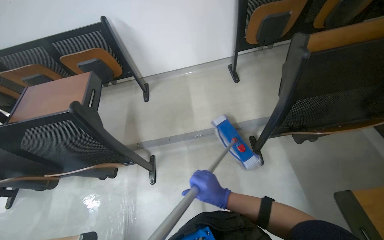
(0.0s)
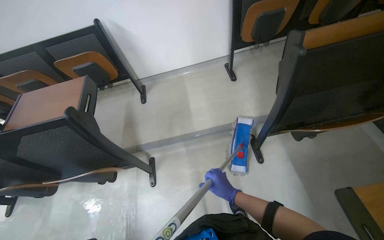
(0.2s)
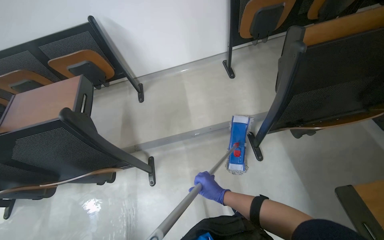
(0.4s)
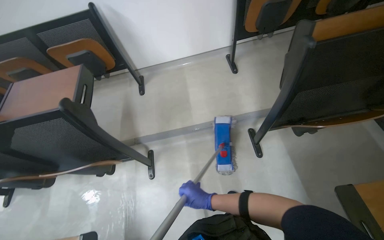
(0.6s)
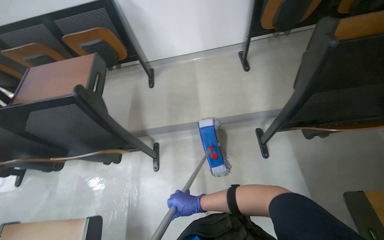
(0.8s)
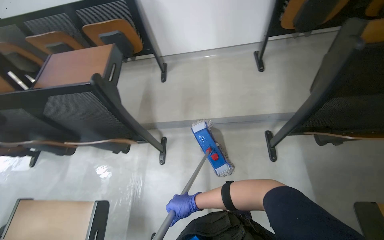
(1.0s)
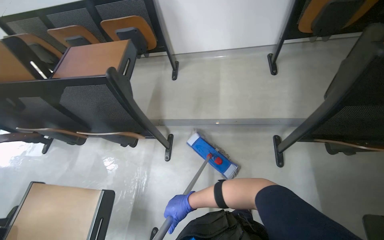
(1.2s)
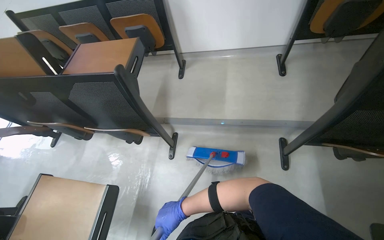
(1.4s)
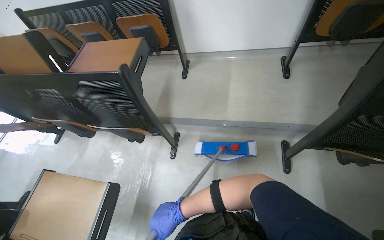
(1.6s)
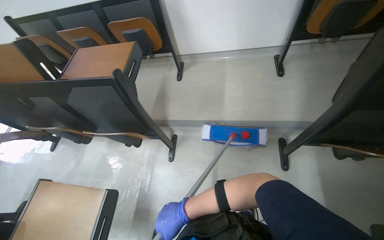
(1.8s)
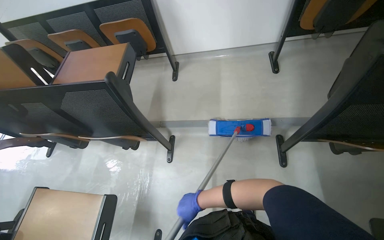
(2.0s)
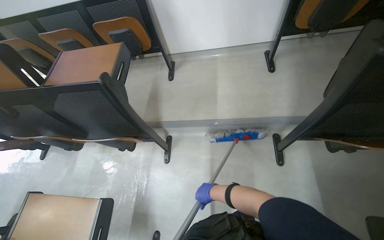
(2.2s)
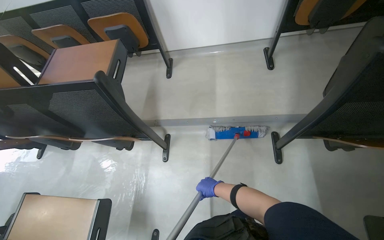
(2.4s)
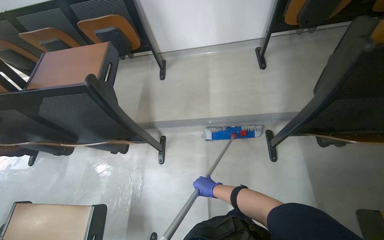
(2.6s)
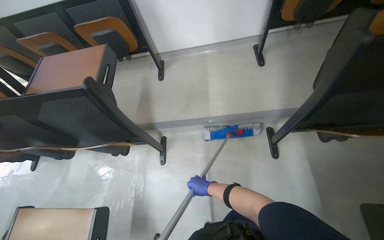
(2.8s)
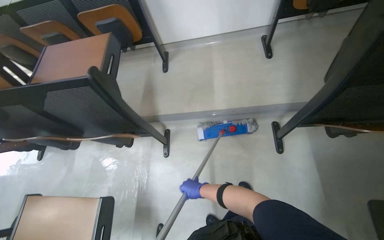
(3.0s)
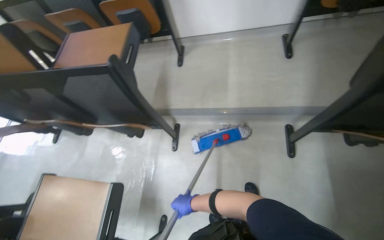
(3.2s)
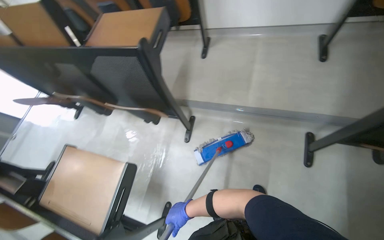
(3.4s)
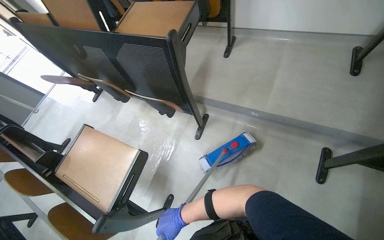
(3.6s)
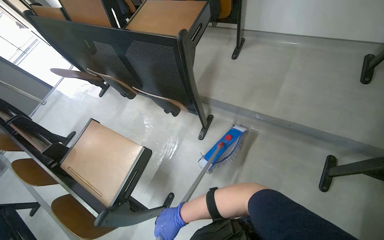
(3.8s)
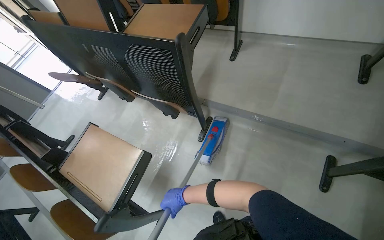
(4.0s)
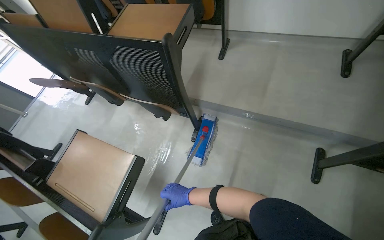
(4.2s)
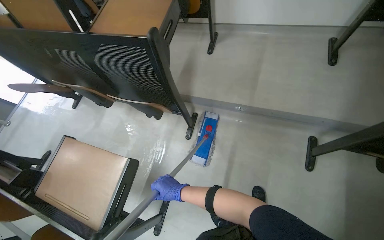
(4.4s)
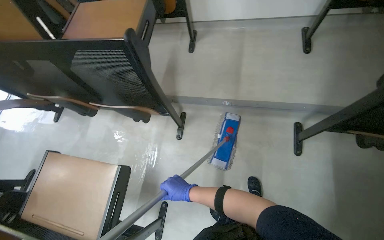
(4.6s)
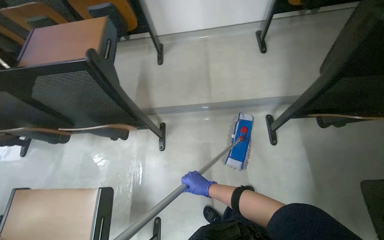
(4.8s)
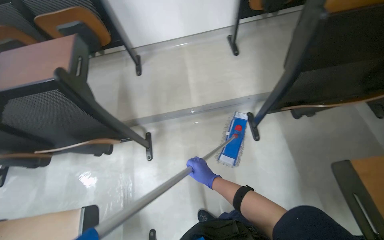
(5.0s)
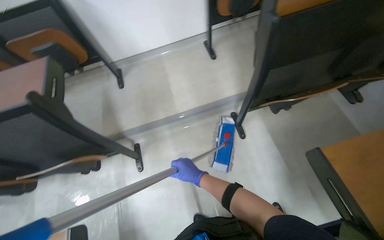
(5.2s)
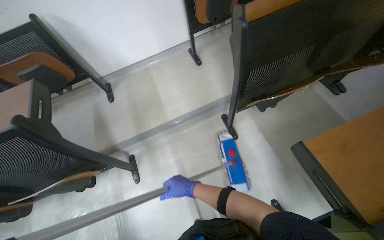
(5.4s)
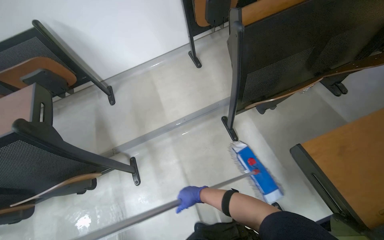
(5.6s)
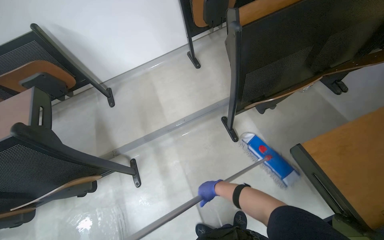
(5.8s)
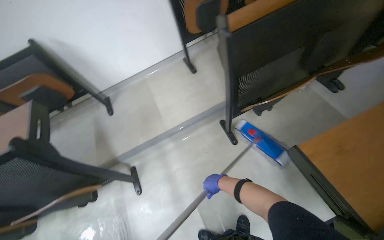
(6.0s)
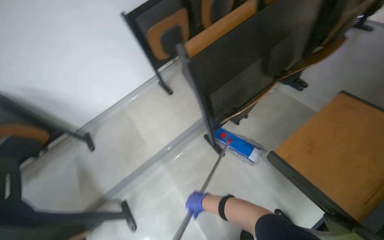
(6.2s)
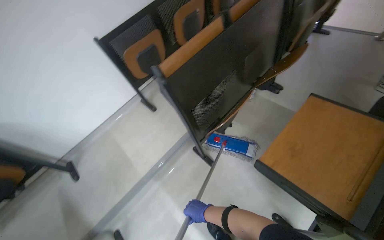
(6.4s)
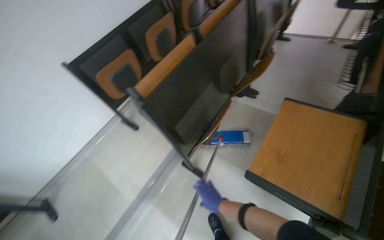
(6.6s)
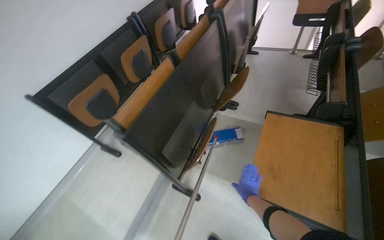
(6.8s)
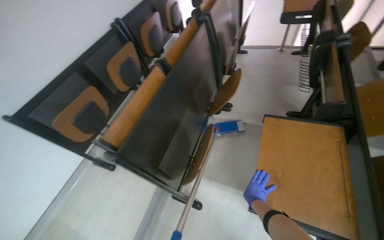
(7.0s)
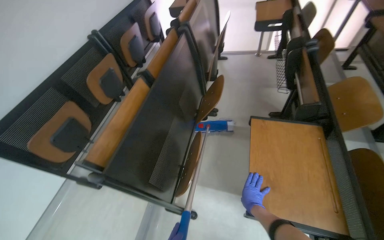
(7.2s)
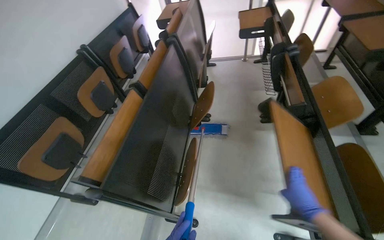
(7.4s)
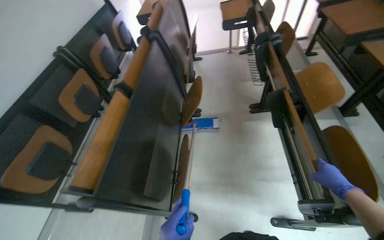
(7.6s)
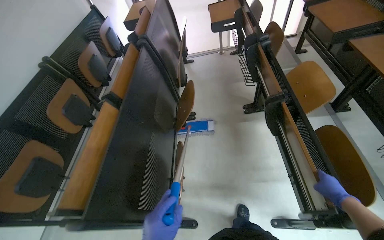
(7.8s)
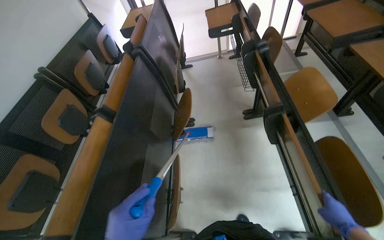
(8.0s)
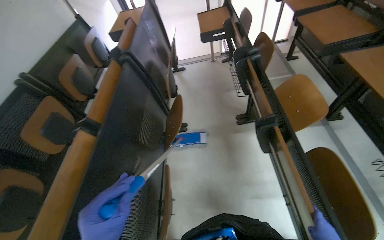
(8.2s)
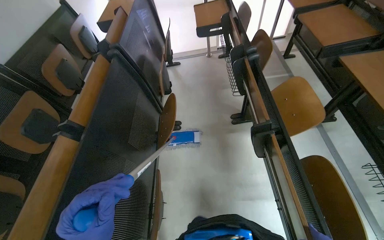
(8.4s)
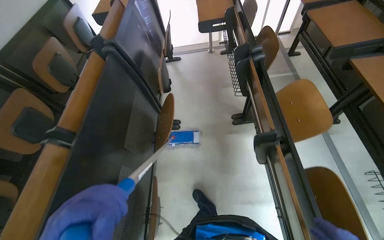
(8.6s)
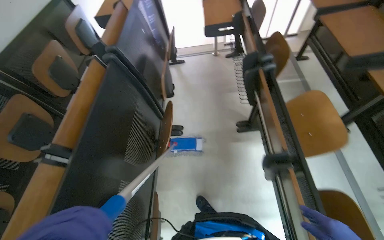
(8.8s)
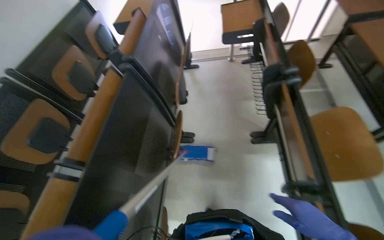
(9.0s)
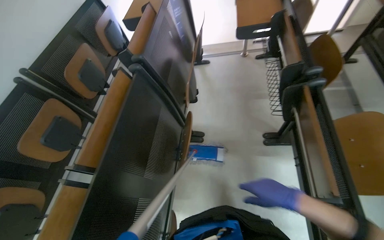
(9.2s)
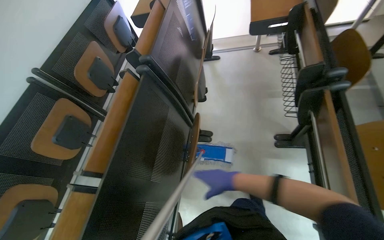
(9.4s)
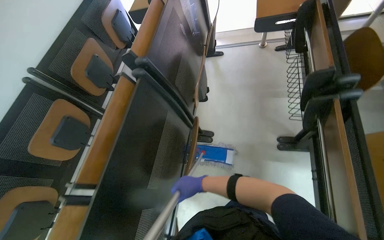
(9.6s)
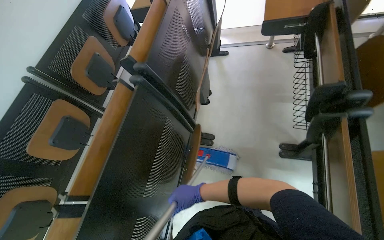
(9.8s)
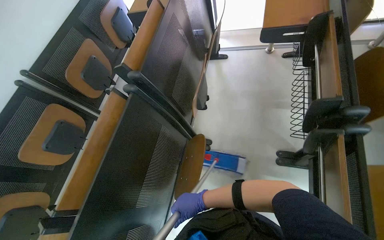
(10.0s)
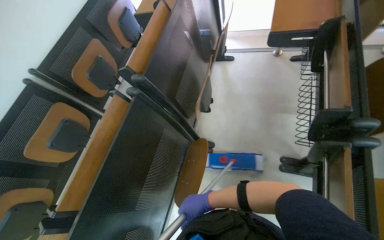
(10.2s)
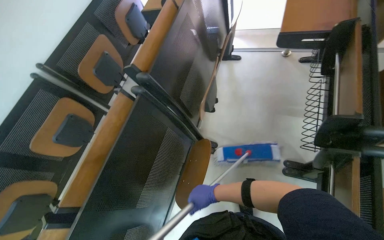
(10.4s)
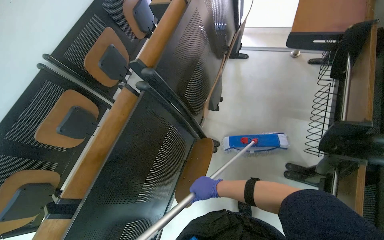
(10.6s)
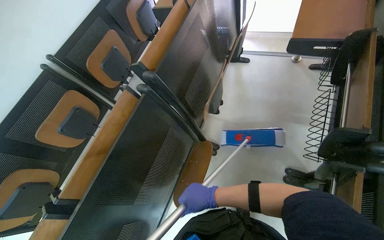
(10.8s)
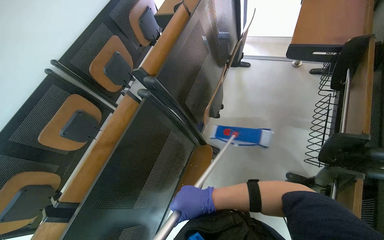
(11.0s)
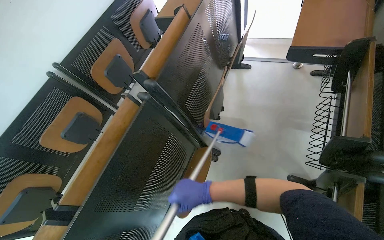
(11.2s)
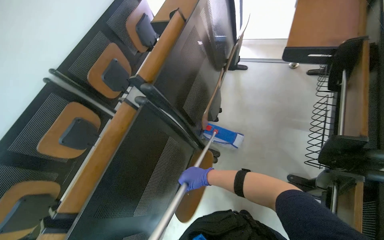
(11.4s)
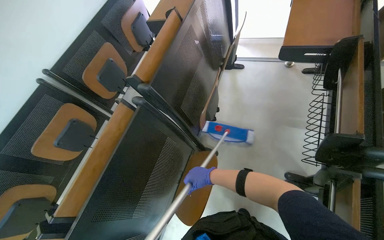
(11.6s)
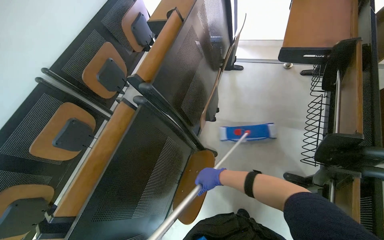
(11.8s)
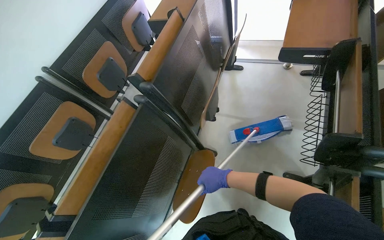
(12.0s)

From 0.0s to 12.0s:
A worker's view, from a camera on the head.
Job: mopping floor.
The whole recording: Mopping lecture hall floor. The worker mops the floor of the lecture hall.
From 0.0s to 1.6s: The right hand heads to the left, covering some 20 cm.
From 1.6s to 3.0s: The right hand travels farther from the camera and to the right by roughly 15 cm.
From 4.4s to 6.0s: The wearer's head swings roughly 40 degrees to the right.
From 6.0s to 7.6s: The head rotates some 60 degrees to the right. The wearer looks about 20 degrees further upward.
From 7.6s to 9.0s: The camera travels about 50 cm.
From 10.4s to 12.0s: The right hand heads up the picture, covering approximately 10 cm.

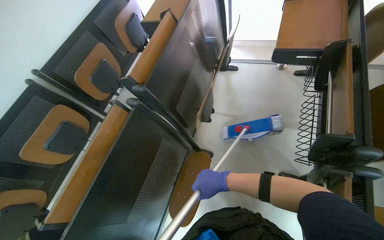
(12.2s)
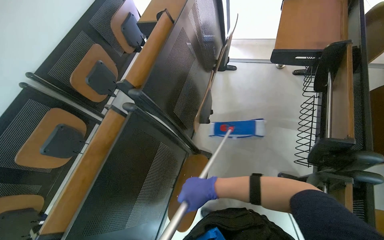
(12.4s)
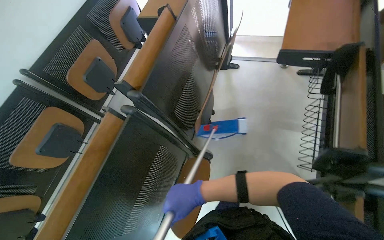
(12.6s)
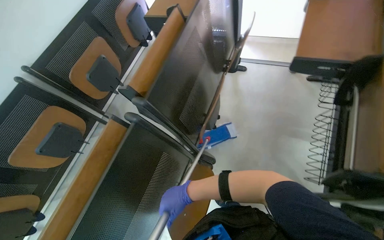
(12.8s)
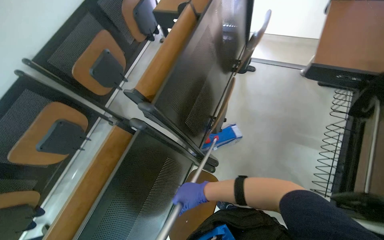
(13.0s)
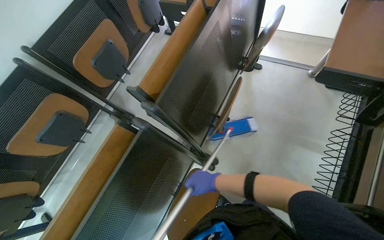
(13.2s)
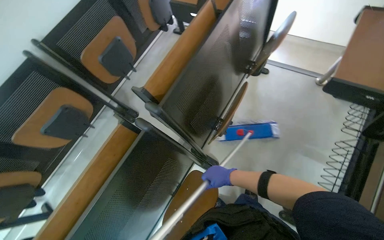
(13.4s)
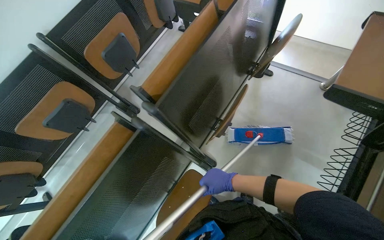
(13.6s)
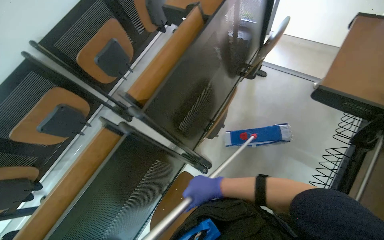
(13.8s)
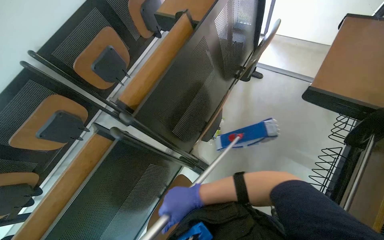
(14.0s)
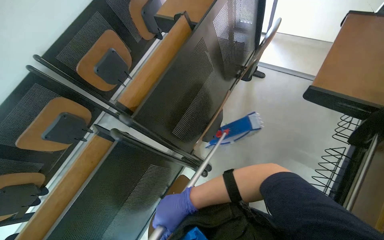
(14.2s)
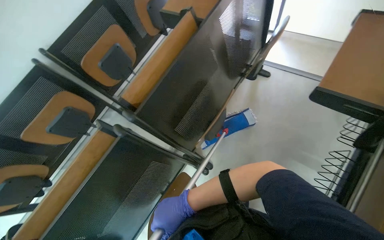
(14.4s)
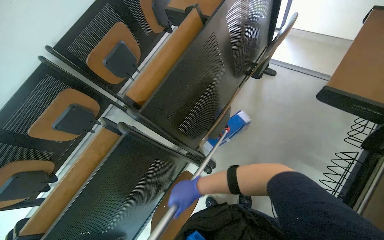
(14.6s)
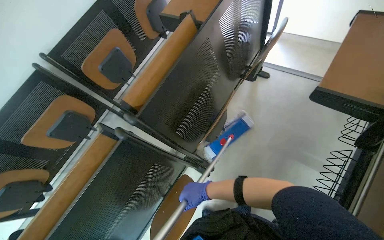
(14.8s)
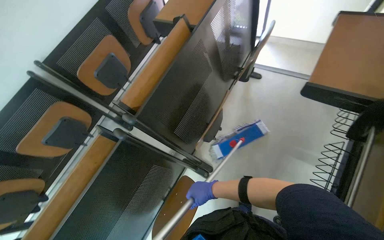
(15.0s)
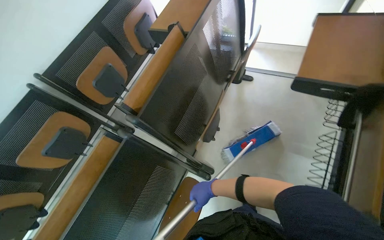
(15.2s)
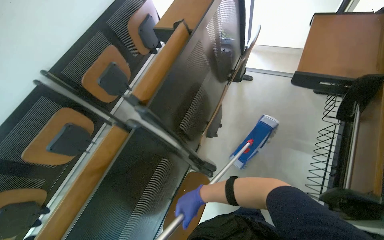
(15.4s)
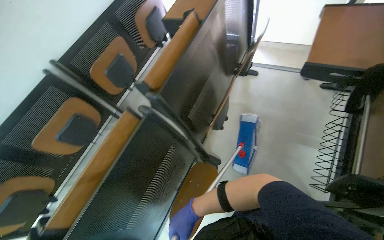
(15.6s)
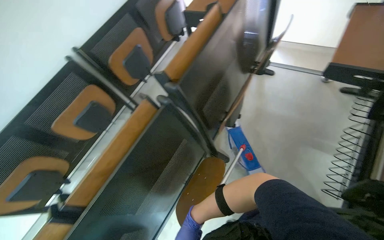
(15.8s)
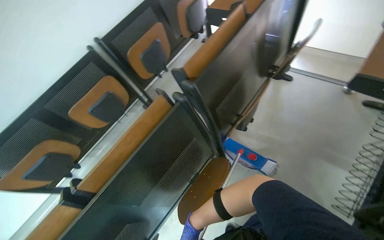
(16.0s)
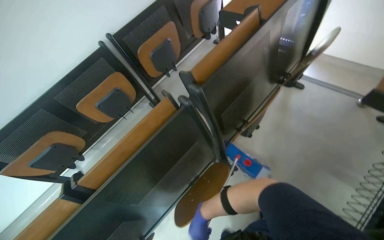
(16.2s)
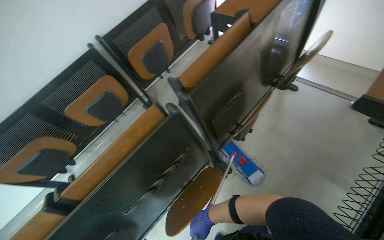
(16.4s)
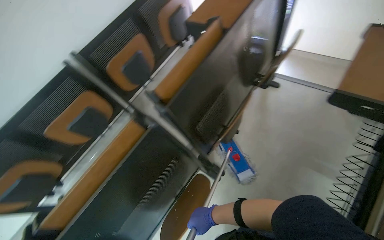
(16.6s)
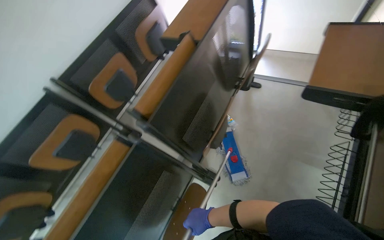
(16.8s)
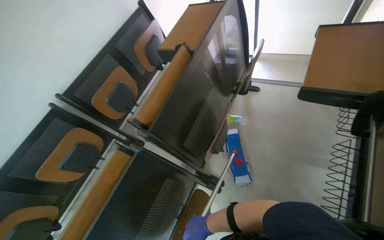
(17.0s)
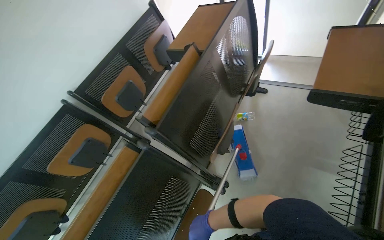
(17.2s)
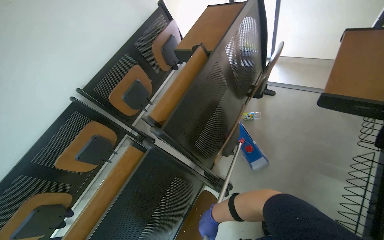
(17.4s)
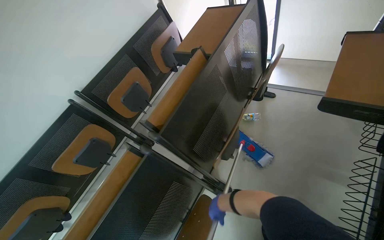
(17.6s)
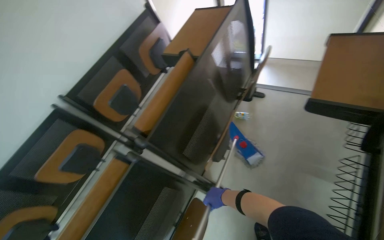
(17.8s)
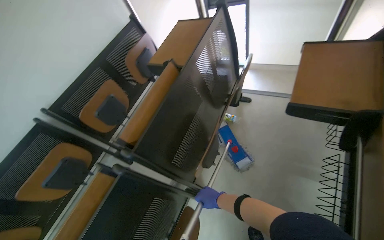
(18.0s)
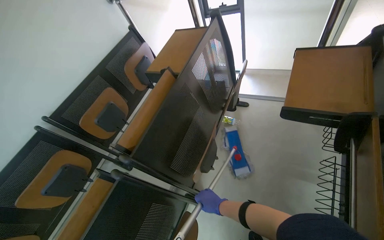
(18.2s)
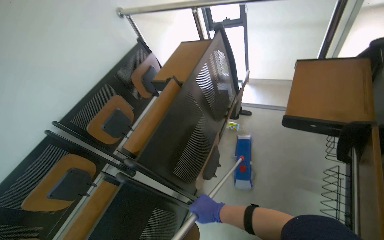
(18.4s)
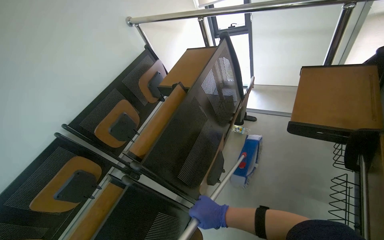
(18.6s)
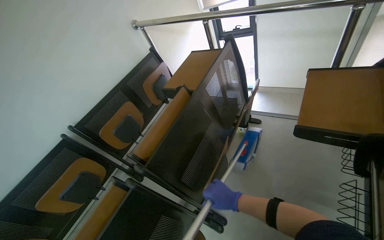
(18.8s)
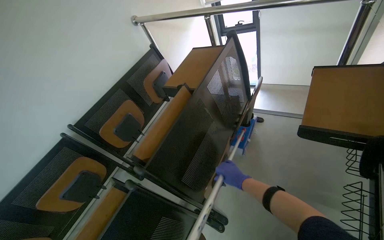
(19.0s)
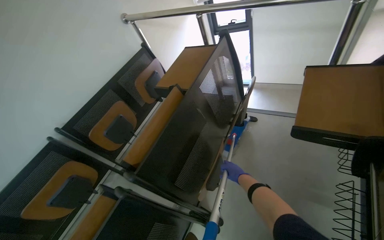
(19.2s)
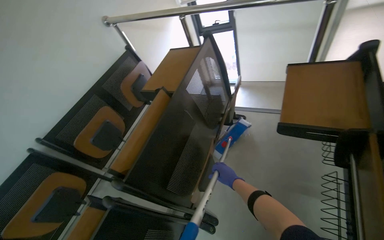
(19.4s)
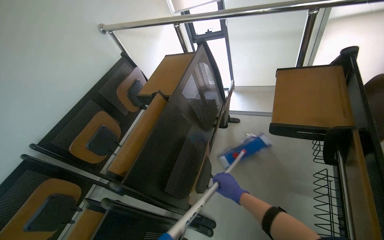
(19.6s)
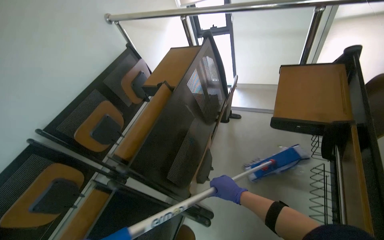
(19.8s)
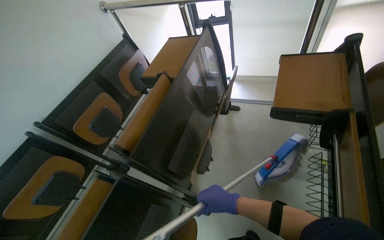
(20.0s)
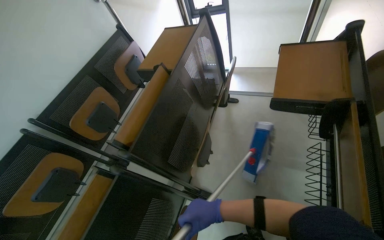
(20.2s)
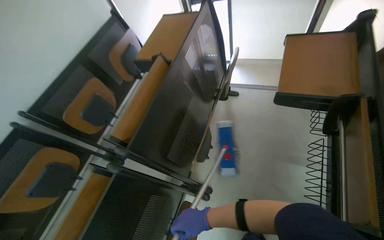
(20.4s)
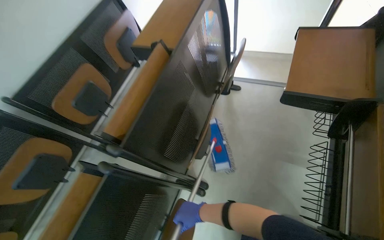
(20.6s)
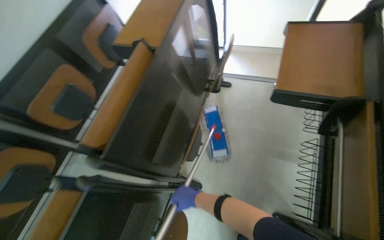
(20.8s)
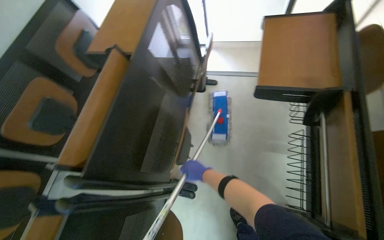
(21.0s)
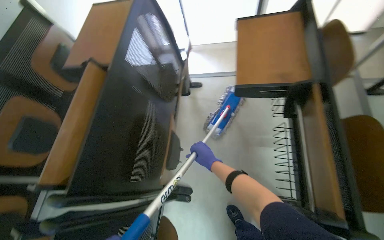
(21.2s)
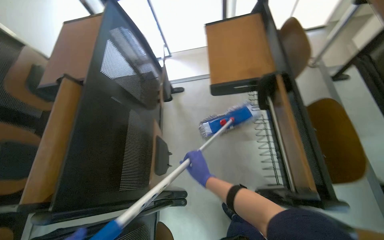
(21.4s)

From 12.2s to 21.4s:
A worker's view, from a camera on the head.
Job: mopping floor.
The whole recording: Mopping lecture hall floor. The worker mops the floor of the lecture hall.
From 12.2s to 13.8s: The right hand reaches approximately 10 cm to the left, then returns.
From 15.2s to 16.8s: The right hand goes approximately 10 cm down the picture.
From 18.4s to 19.8s: The right hand shifts roughly 10 cm to the right, and moves some 15 cm farther from the camera and comes back.
From 19.8s to 21.4s: The head turns to the right by roughly 25 degrees. The right hand moves up and down the picture over about 15 cm, changing direction 2 times.
